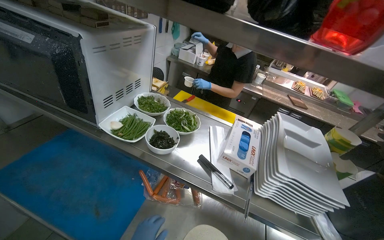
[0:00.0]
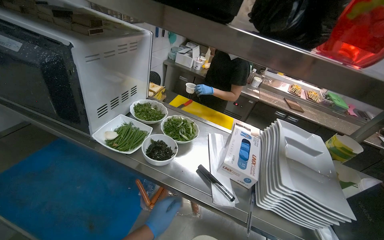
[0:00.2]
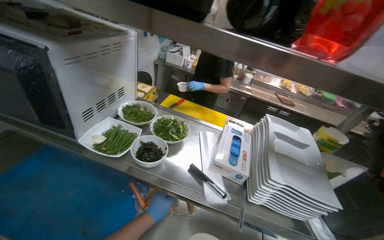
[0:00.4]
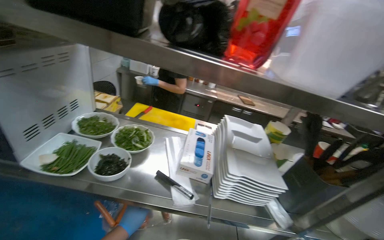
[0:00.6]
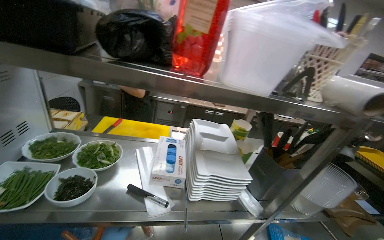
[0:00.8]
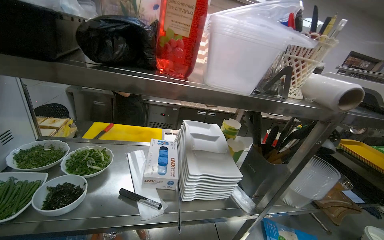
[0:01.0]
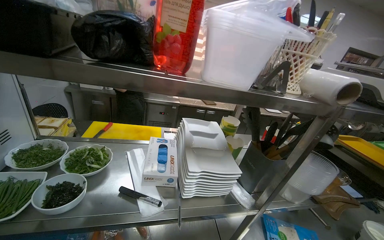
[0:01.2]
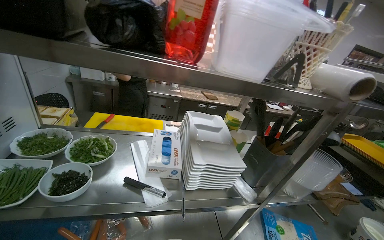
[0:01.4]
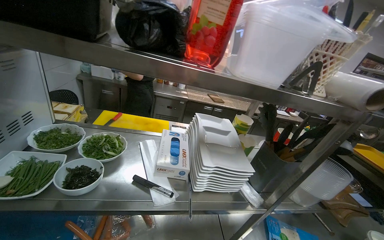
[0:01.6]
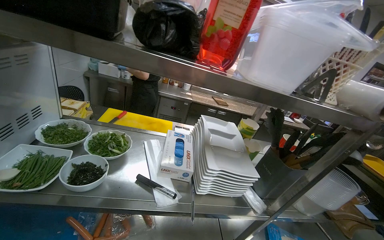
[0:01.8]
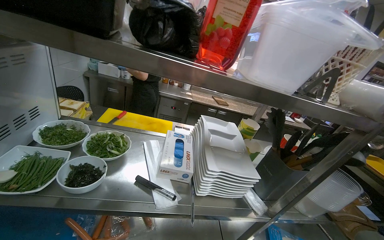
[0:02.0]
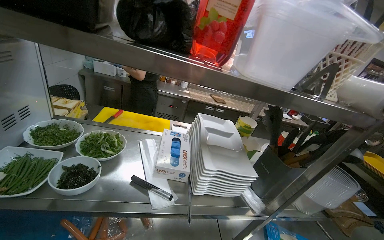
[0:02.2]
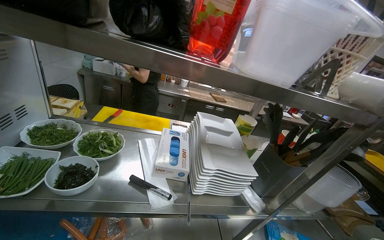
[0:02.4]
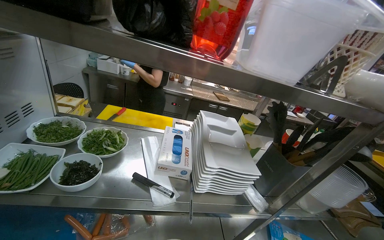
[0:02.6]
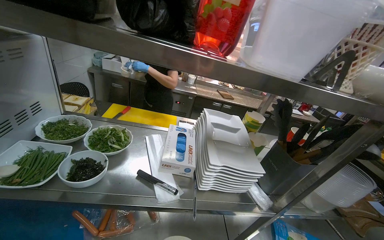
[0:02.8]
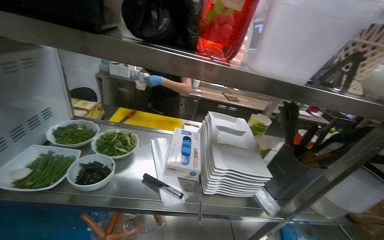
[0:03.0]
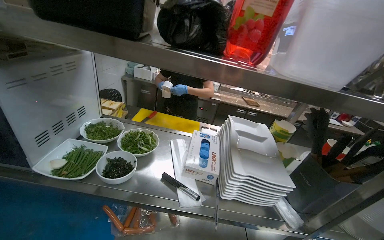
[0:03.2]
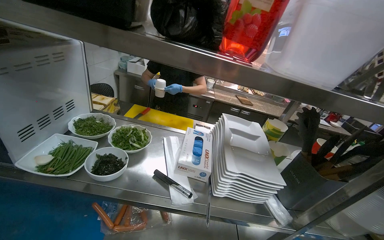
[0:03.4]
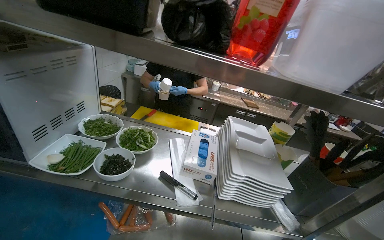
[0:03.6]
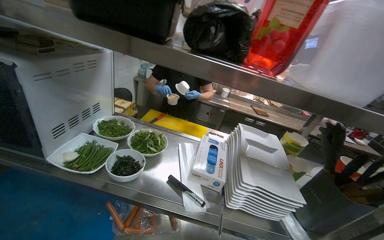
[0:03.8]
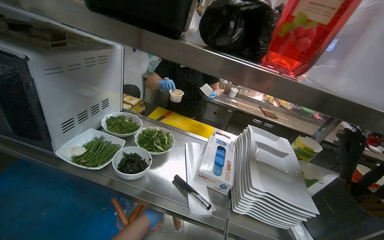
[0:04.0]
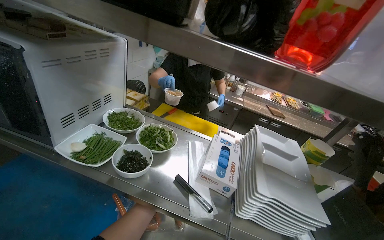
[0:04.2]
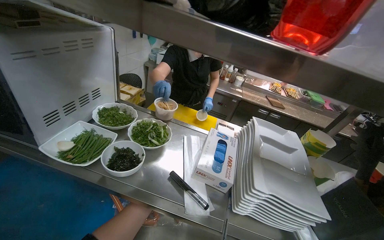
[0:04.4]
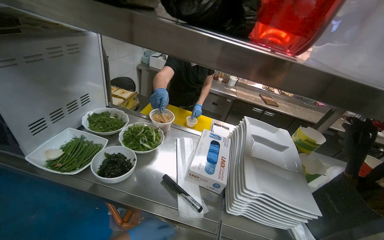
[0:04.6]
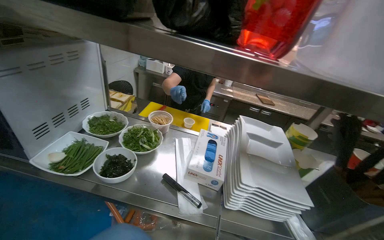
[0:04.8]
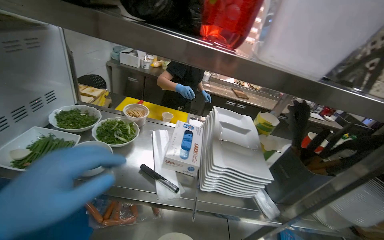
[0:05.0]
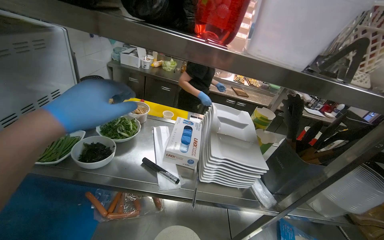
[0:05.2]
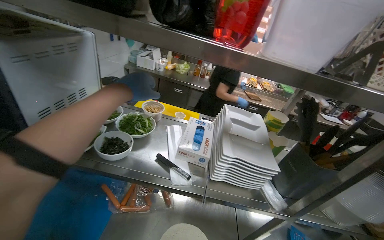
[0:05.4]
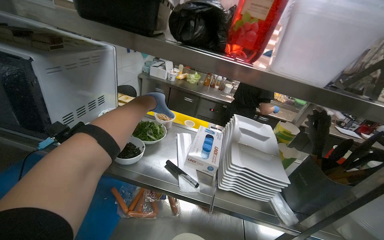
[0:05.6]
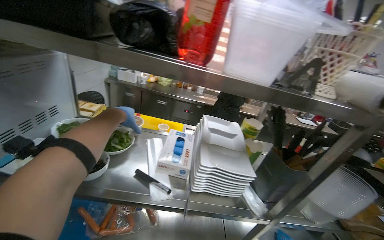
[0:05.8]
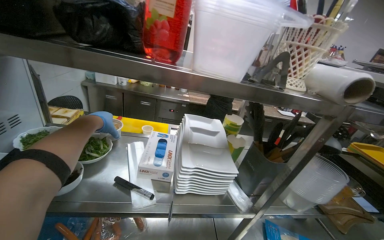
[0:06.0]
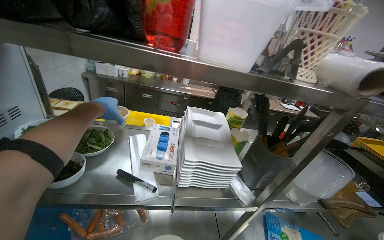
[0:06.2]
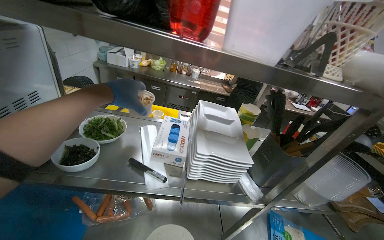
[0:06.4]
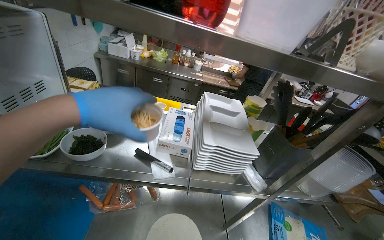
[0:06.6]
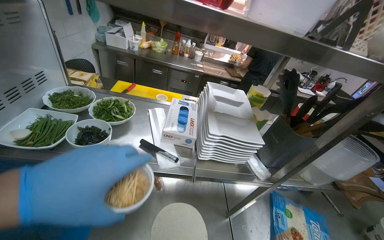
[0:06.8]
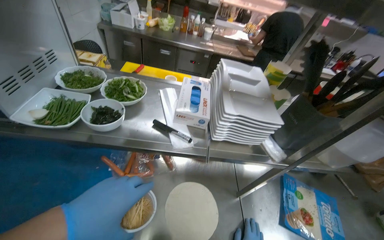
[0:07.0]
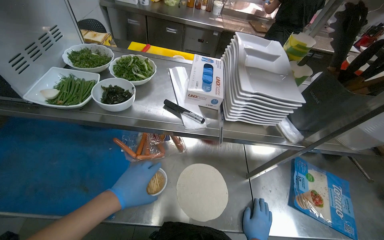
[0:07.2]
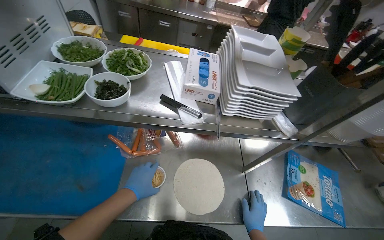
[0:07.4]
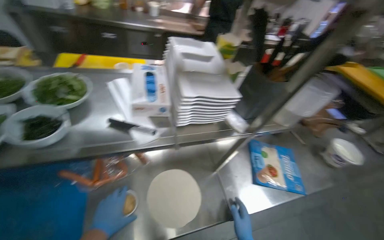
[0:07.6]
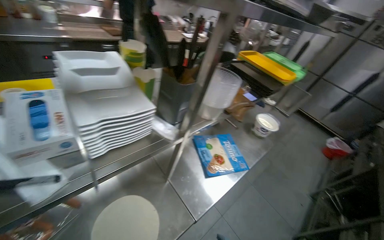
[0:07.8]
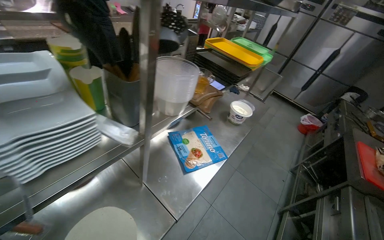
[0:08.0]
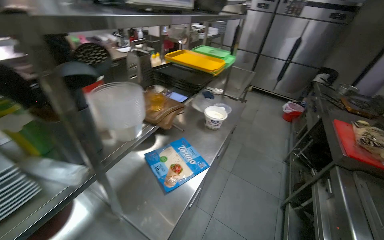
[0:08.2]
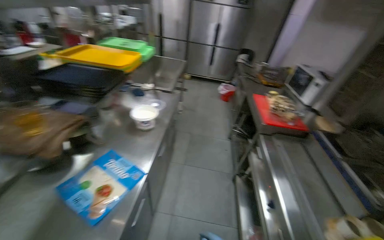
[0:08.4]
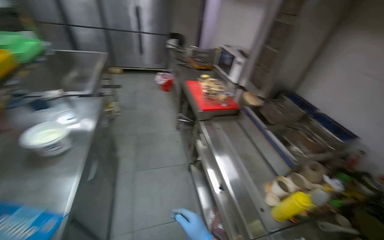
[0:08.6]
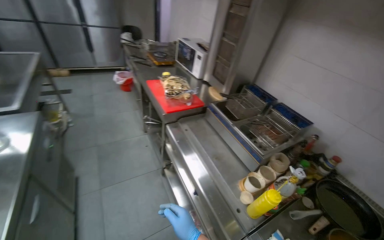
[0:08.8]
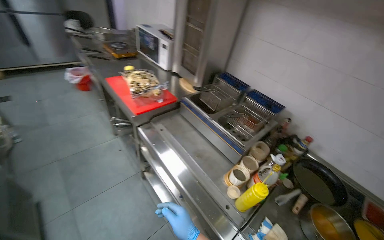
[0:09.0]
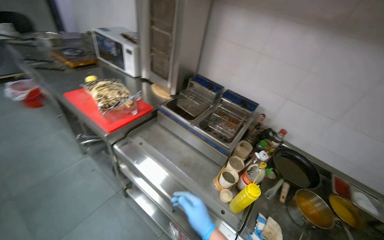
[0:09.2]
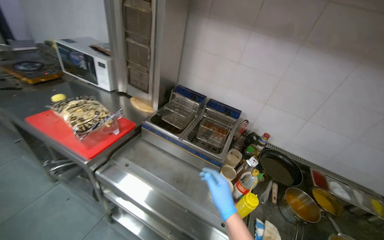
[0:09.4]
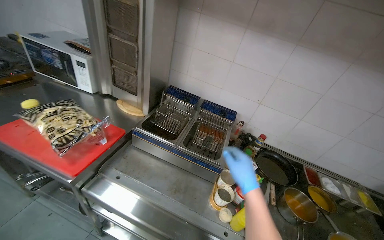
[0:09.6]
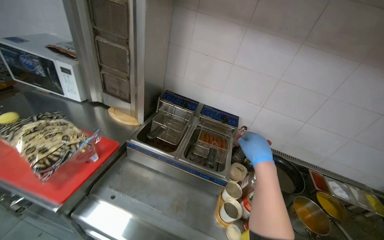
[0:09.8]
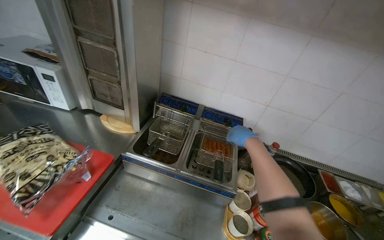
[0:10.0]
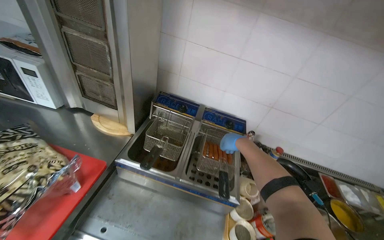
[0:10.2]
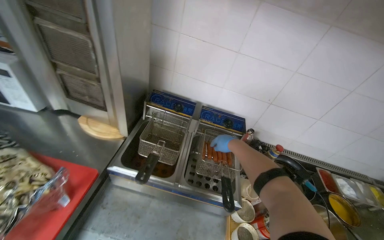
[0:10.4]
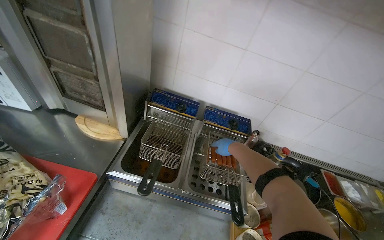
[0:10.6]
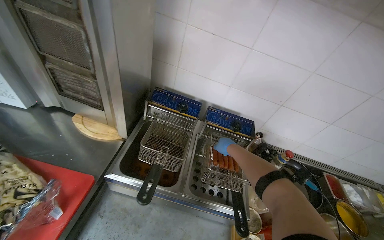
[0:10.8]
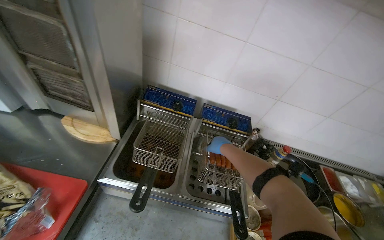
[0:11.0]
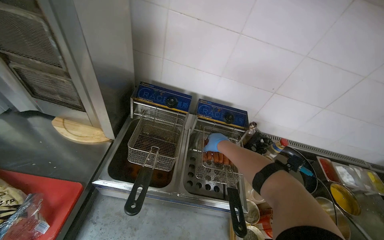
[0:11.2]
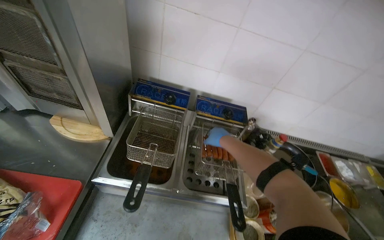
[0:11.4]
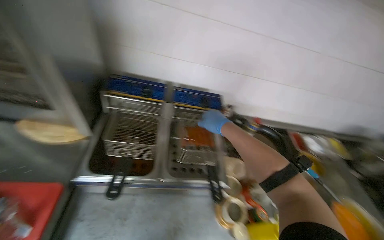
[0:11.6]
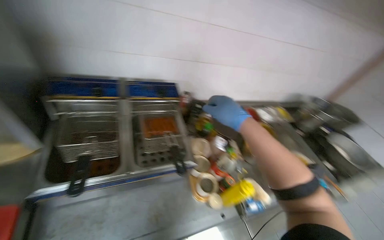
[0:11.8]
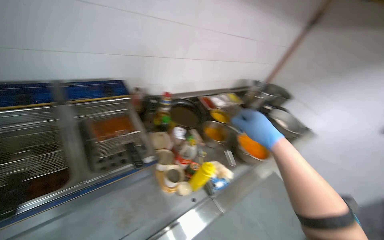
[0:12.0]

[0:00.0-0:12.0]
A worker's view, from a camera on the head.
Job: preparing food.
The whole recording: Taking lavash bread and meal from stove. The worker takes the lavash bread and takes the boiling meal from the gas stove.
0.0 to 1.6 s: The wearer looks some 30 degrees further to the right.
4.4 to 6.0 s: The wearer's head swings roughly 20 degrees to the right.
6.0 to 7.6 s: The view tips downward by roughly 25 degrees. The left hand travels down the picture by roughly 50 cm.
7.6 to 9.0 s: The wearer moves some 90 cm. The head turns to the right by some 115 degrees. The camera pitches downward, by roughly 10 degrees.
9.0 to 10.4 s: The head travels roughly 60 cm. The wearer looks some 40 degrees further to the right.
10.4 to 12.0 s: The head turns to the right by approximately 45 degrees. The view tilts about 15 degrees downward.

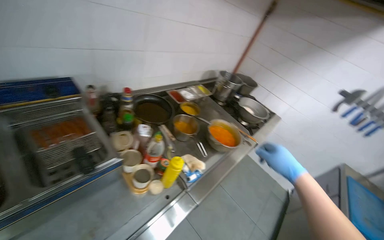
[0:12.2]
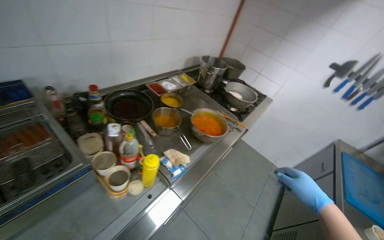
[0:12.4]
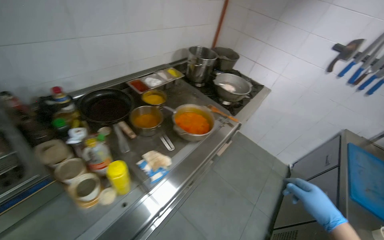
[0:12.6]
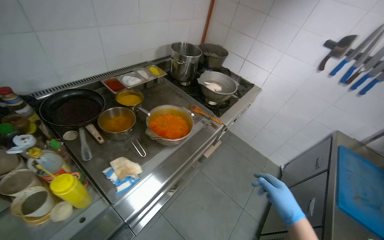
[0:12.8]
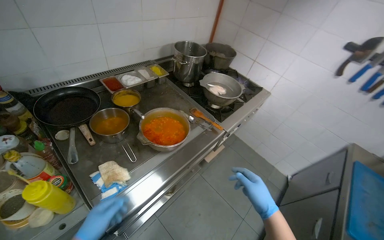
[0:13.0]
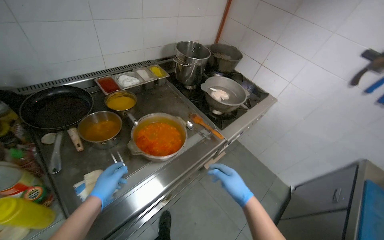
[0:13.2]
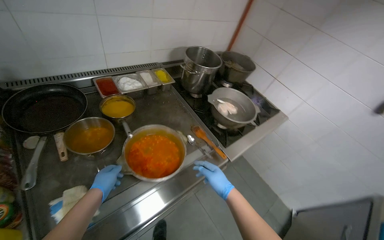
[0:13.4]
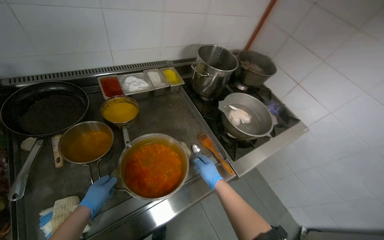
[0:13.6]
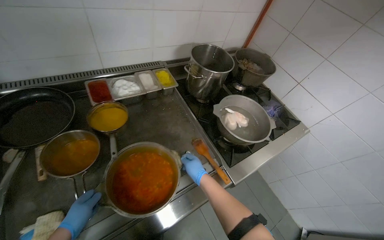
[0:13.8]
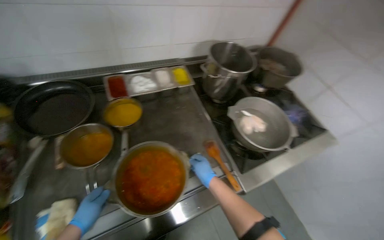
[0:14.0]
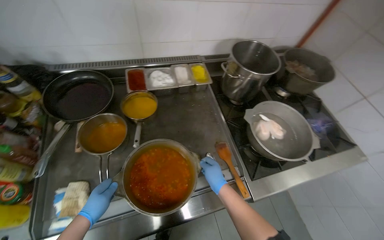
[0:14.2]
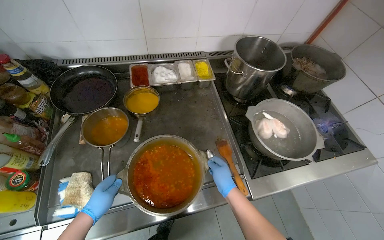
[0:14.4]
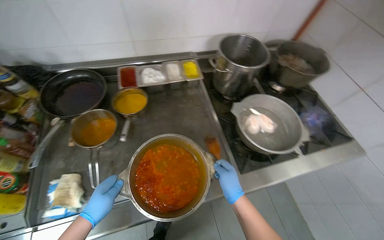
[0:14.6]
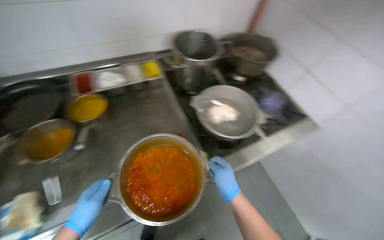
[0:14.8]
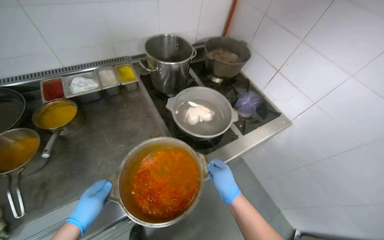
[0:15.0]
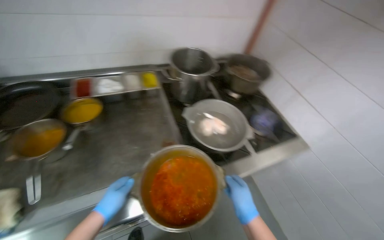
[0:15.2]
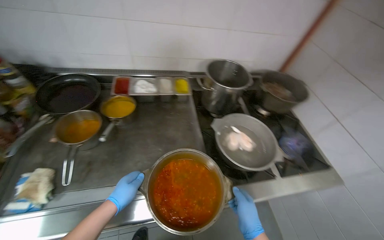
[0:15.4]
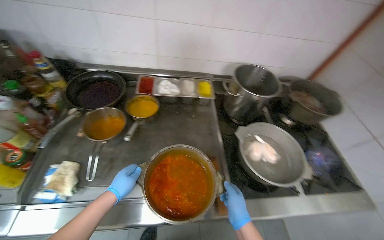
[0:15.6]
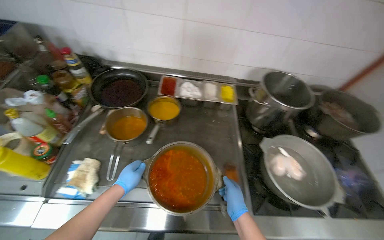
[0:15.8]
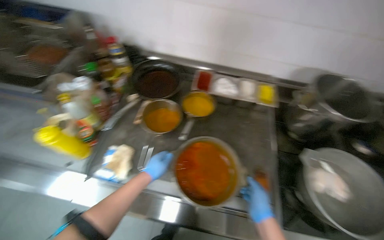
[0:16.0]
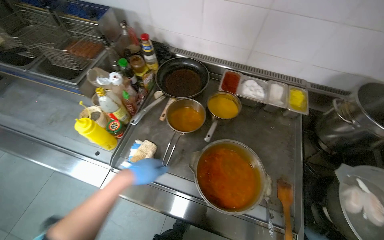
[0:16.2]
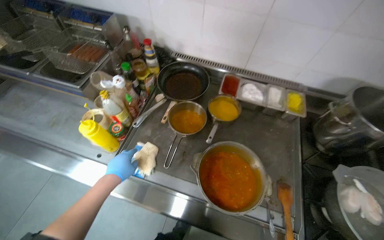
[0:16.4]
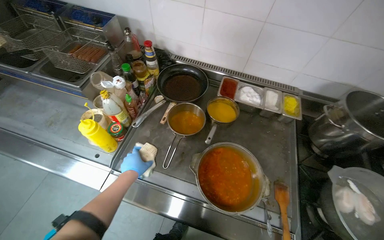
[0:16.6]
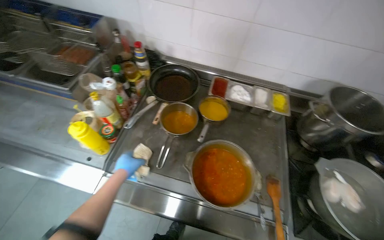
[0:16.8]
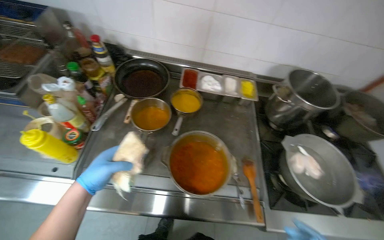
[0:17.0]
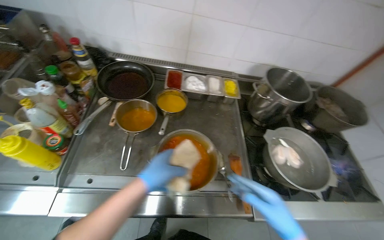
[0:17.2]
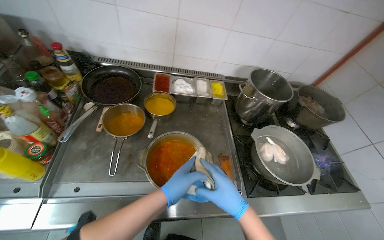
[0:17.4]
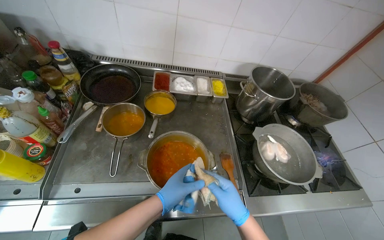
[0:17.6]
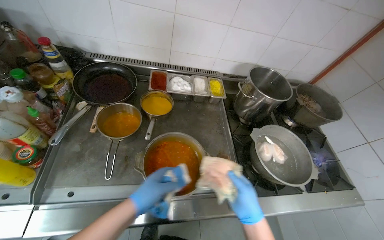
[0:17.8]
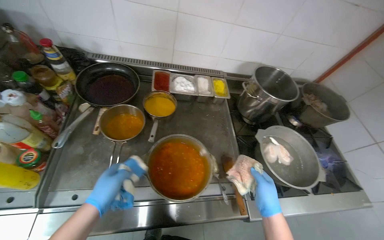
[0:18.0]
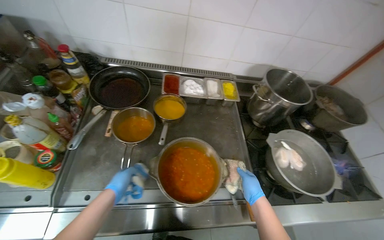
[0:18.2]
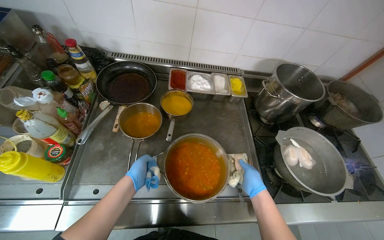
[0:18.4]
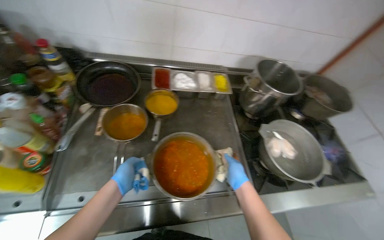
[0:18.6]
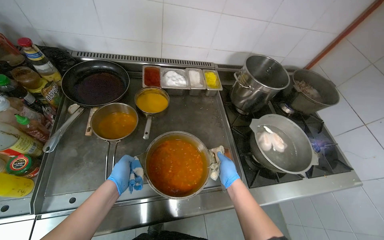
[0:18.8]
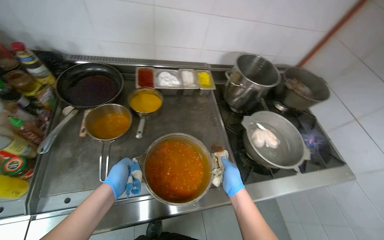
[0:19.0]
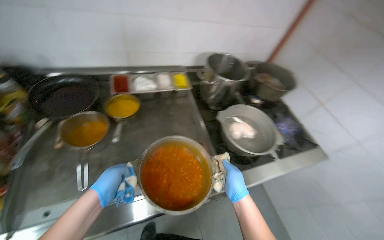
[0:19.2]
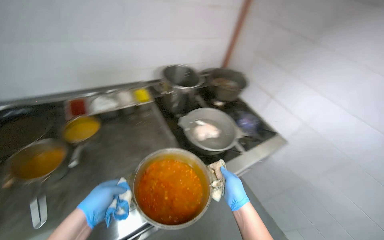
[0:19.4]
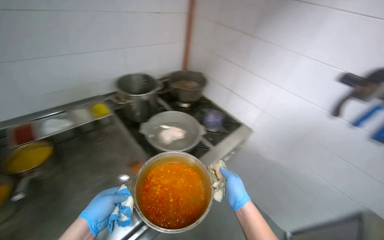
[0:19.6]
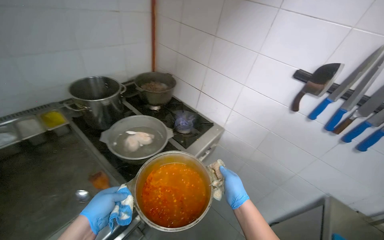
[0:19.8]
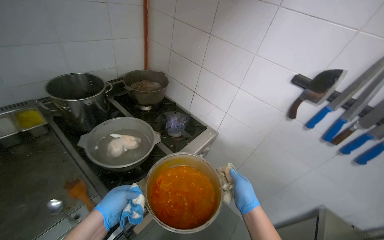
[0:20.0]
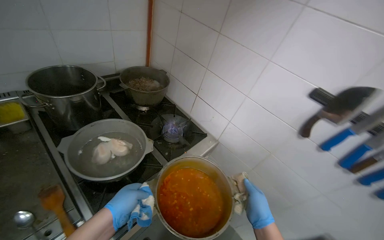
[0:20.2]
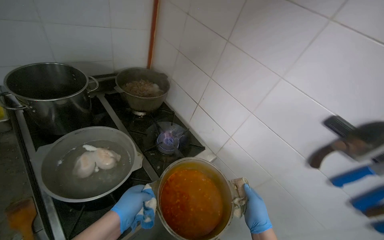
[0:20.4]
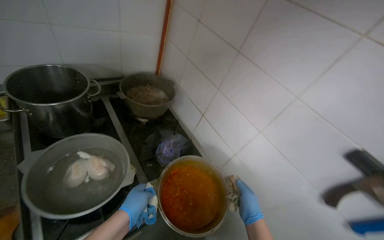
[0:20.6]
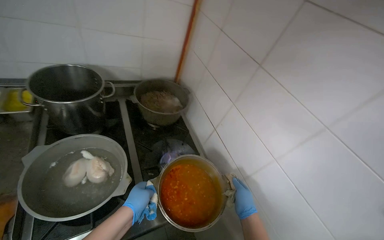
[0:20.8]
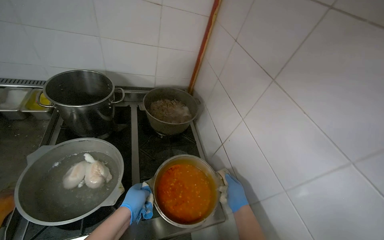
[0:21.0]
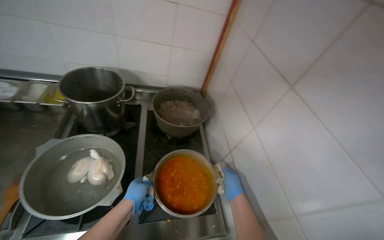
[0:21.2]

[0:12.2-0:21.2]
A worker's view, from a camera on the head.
Job: preparing food.
The whole recording: Taking lavash bread and meal from stove. The worker takes the lavash bread and takes the boiling meal from the gas stove.
12.2 to 13.8 s: The head travels approximately 80 cm.
13.8 to 15.2 s: The right hand is displaced to the right and nearer to the camera by about 35 cm; the left hand is displaced to the right by approximately 35 cm.
15.2 to 16.6 s: The head turns to the left by about 40 degrees.
16.6 to 18.2 s: The wearer's head swings roughly 20 degrees to the right. The left hand reaches roughly 30 cm to the right, then returns.
18.2 to 19.8 s: The camera is carried about 50 cm. The head rotates about 45 degrees to the right.
19.8 to 21.2 s: The head travels some 60 cm. The head turns to the left by approximately 40 degrees.
